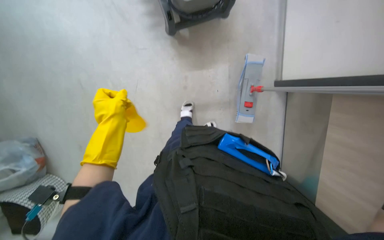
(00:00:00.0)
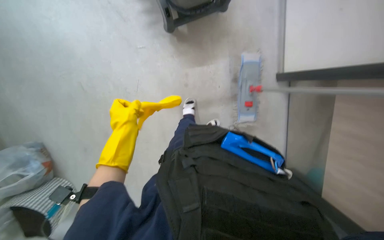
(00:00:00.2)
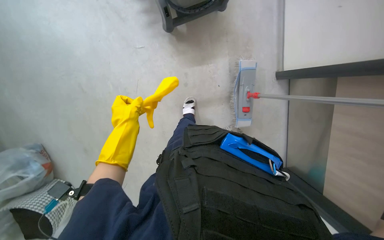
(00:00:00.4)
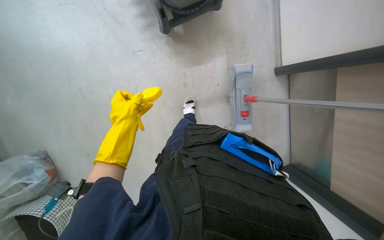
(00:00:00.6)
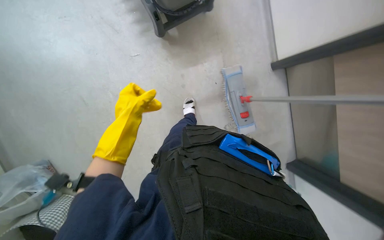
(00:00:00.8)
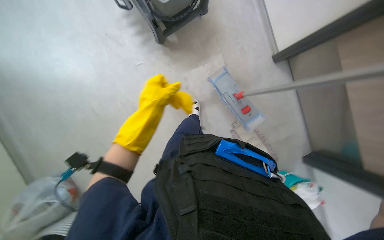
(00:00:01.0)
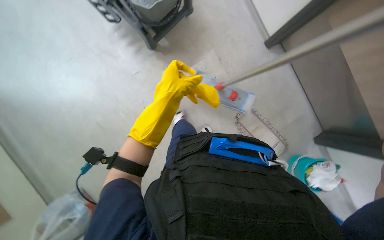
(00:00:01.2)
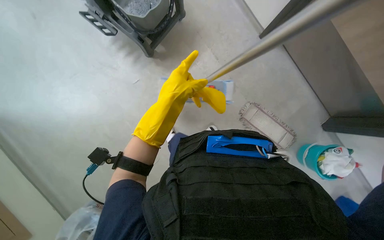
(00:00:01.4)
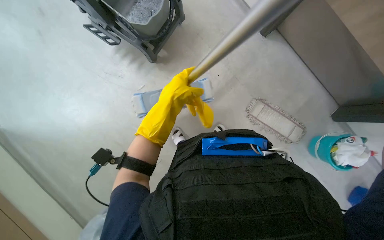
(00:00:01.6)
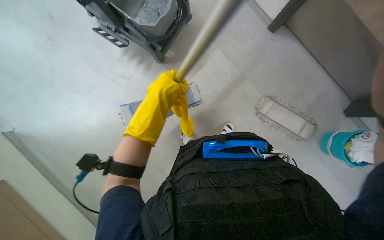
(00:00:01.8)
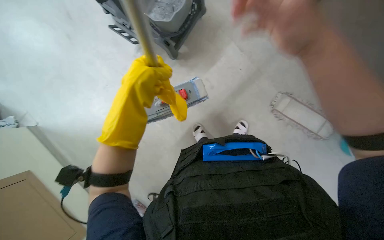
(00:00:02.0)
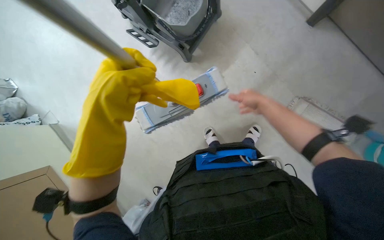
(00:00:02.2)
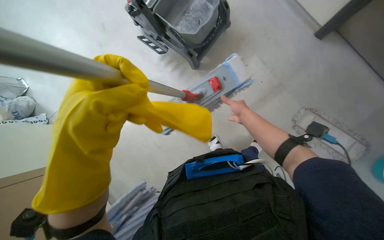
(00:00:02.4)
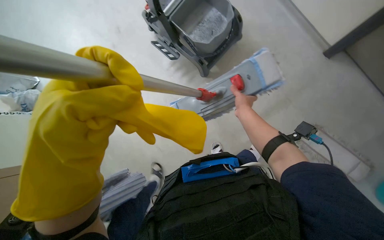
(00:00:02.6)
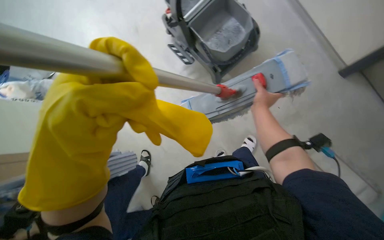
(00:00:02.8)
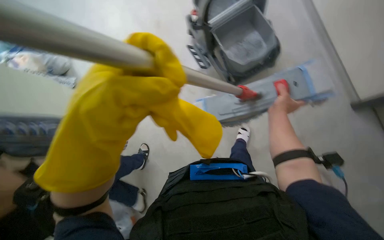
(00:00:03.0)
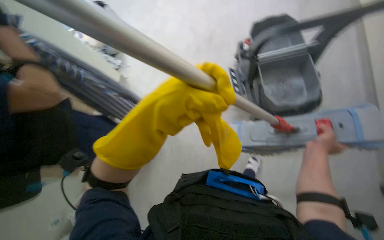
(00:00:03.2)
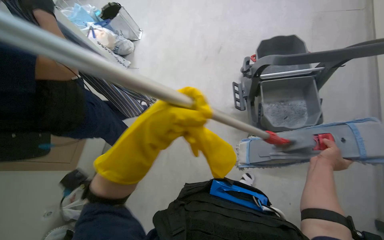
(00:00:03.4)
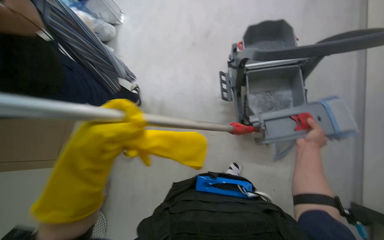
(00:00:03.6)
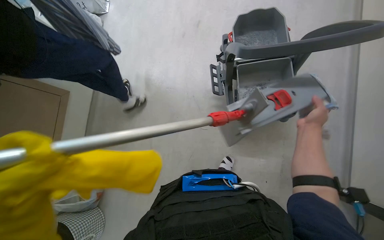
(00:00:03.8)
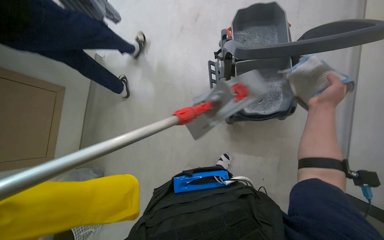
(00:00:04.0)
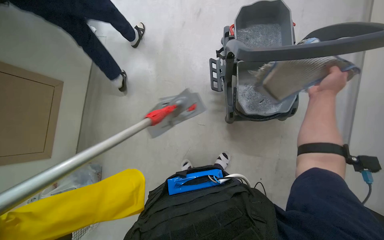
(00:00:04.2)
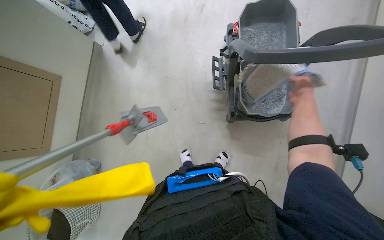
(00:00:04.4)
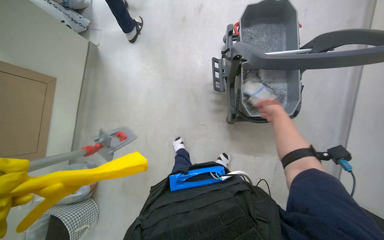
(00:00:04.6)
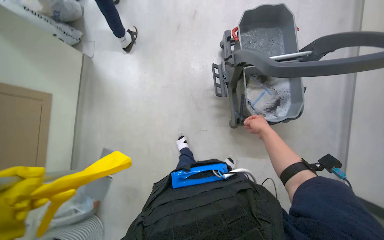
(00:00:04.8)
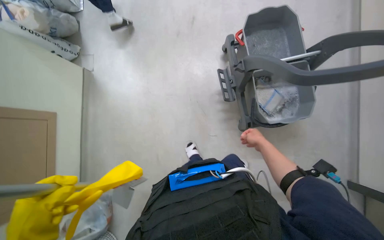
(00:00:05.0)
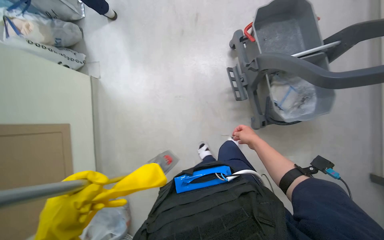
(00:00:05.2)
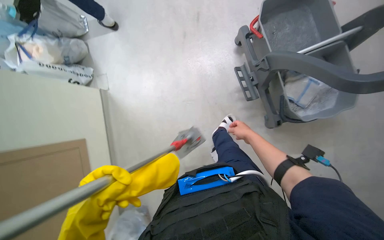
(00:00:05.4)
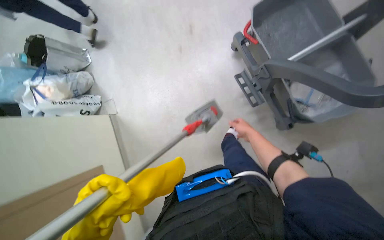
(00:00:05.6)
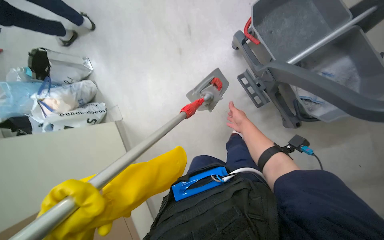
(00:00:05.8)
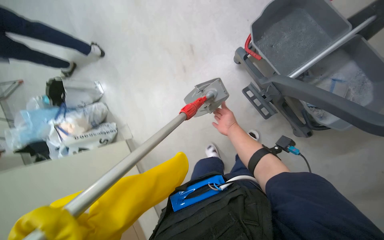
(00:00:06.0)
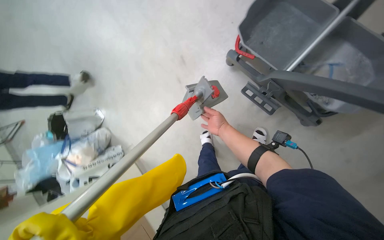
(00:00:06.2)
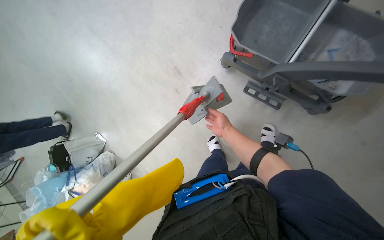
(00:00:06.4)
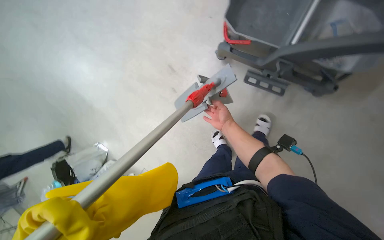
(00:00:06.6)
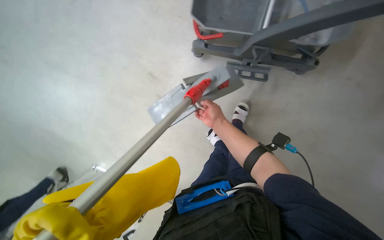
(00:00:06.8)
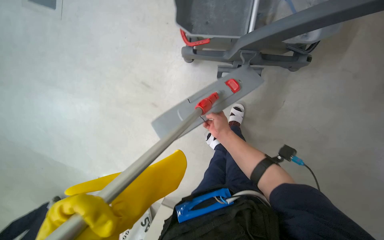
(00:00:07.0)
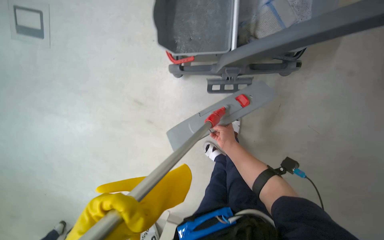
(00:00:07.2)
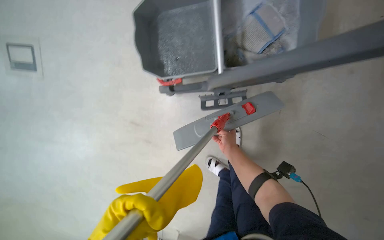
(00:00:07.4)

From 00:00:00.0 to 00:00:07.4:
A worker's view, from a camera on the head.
Job: mopping floor.
The whole recording: Mopping apartment floor. The worker mops the apartment floor with a flat mop, changing the mop head as needed.
From 00:00:00.0 to 00:00:01.4: Everything in view rotates roughly 30 degrees counterclockwise. The left hand heads to the right and up the picture, covering some 20 cm.
From 00:00:01.4 to 00:00:03.0: The head turns to the left by approximately 30 degrees.
From 00:00:03.0 to 00:00:04.4: The scene turns roughly 30 degrees clockwise in the picture.
From 00:00:04.4 to 00:00:06.0: Everything in view rotates roughly 30 degrees counterclockwise.
From 00:00:06.0 to 00:00:07.4: The camera pitches upward, by some 15 degrees. The scene rotates counterclockwise by roughly 55 degrees.

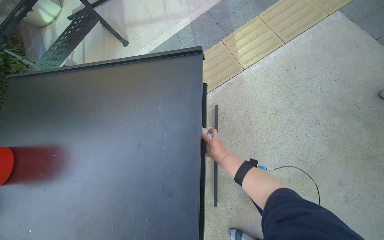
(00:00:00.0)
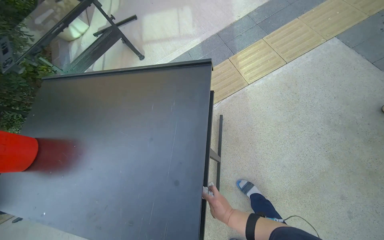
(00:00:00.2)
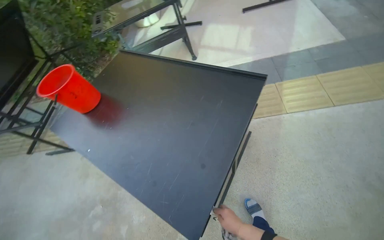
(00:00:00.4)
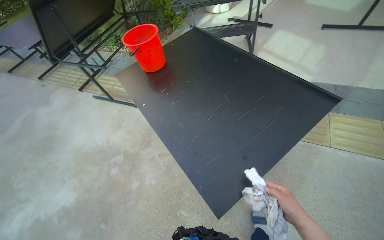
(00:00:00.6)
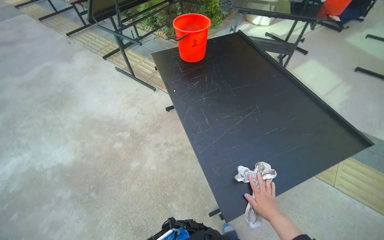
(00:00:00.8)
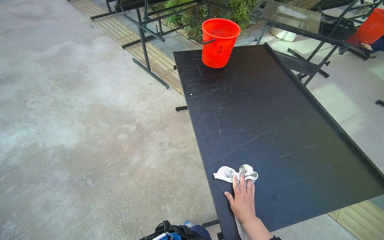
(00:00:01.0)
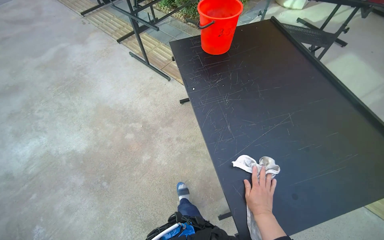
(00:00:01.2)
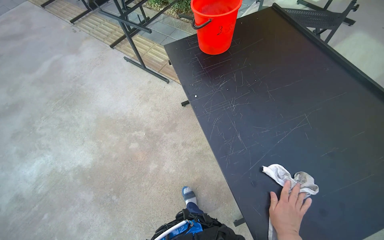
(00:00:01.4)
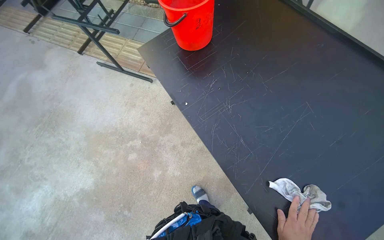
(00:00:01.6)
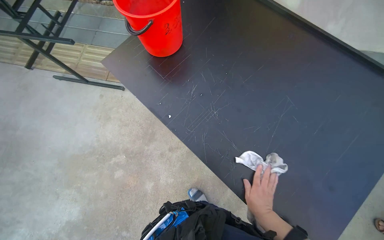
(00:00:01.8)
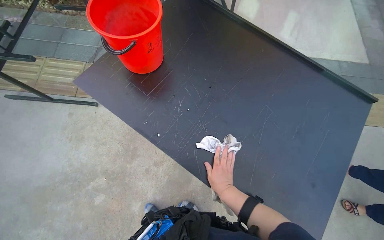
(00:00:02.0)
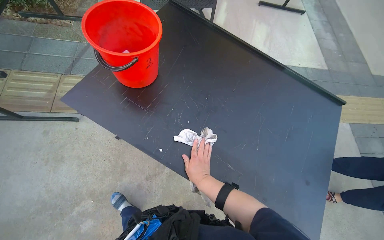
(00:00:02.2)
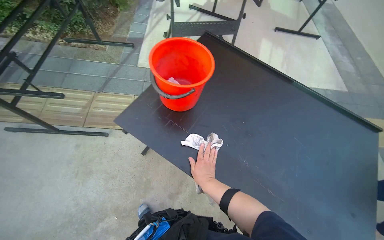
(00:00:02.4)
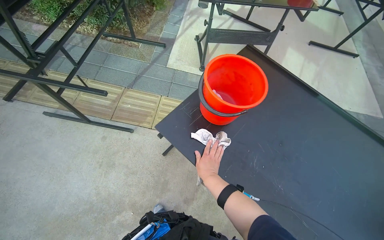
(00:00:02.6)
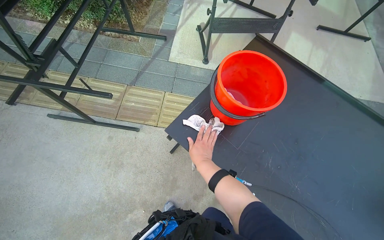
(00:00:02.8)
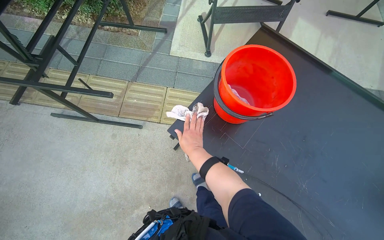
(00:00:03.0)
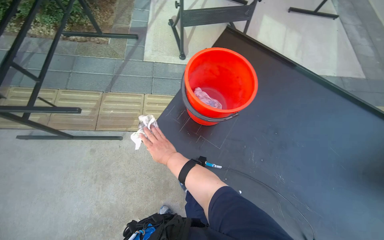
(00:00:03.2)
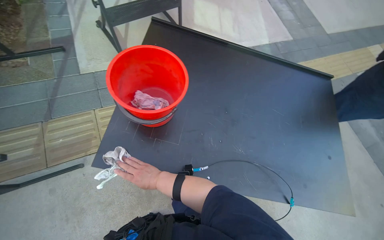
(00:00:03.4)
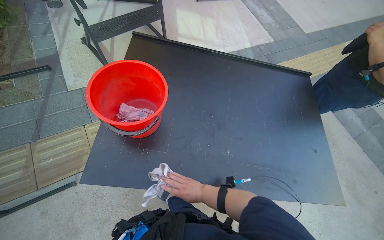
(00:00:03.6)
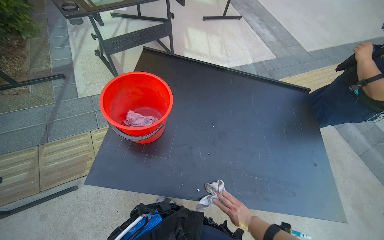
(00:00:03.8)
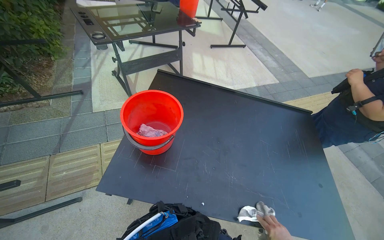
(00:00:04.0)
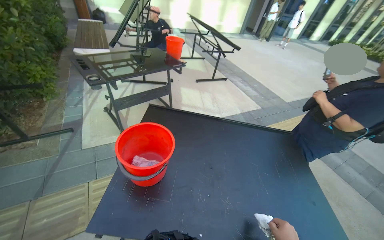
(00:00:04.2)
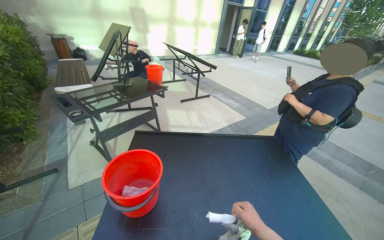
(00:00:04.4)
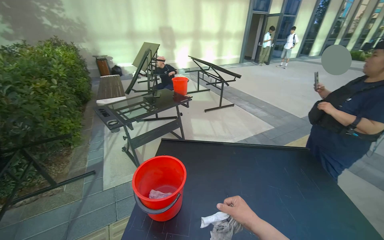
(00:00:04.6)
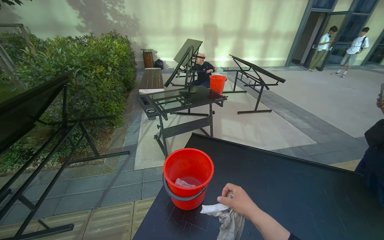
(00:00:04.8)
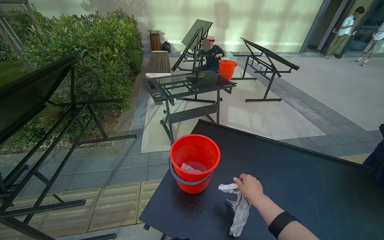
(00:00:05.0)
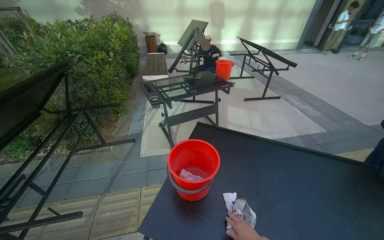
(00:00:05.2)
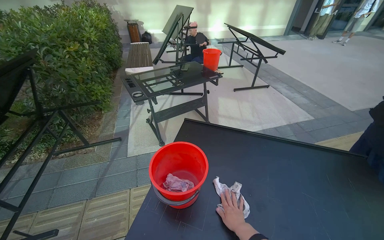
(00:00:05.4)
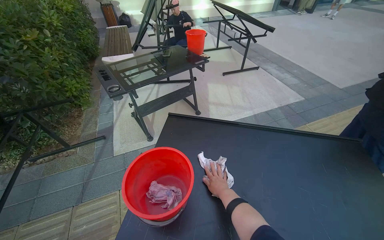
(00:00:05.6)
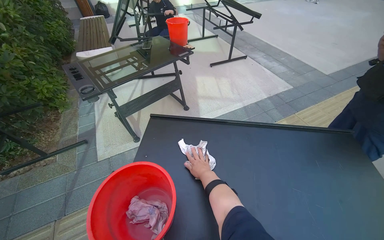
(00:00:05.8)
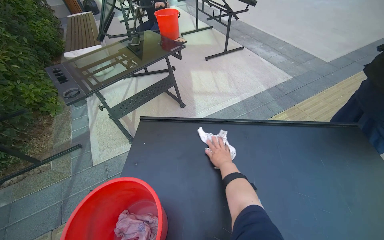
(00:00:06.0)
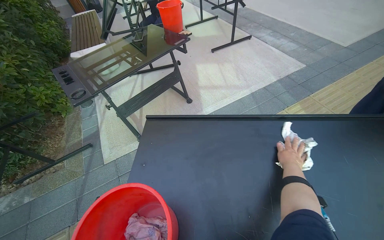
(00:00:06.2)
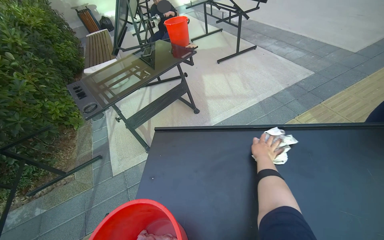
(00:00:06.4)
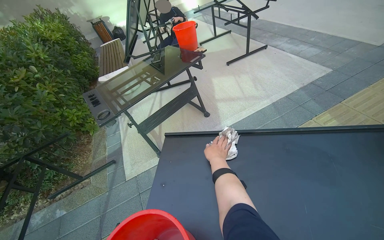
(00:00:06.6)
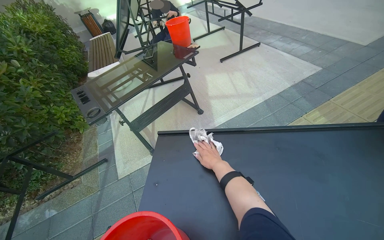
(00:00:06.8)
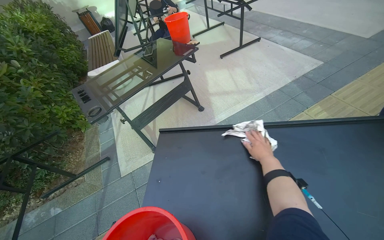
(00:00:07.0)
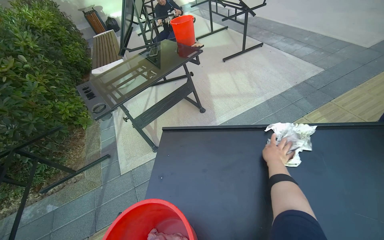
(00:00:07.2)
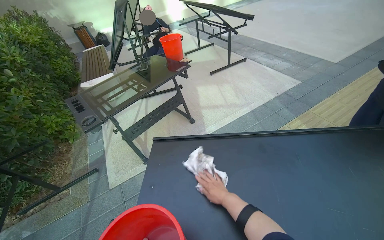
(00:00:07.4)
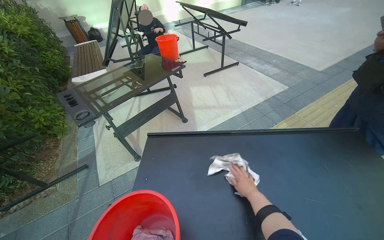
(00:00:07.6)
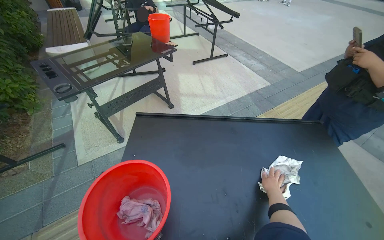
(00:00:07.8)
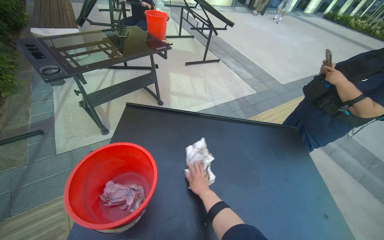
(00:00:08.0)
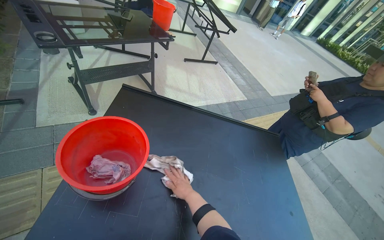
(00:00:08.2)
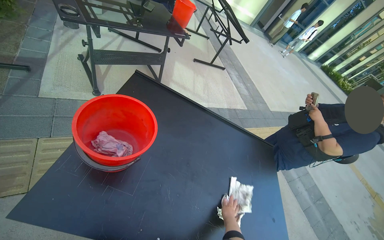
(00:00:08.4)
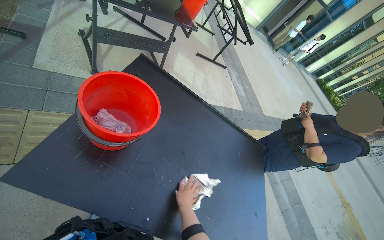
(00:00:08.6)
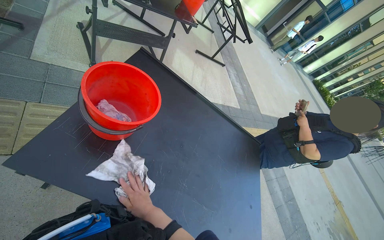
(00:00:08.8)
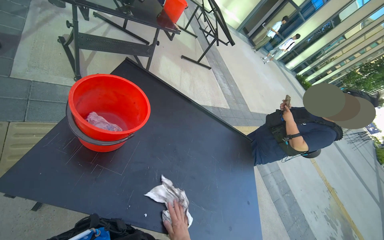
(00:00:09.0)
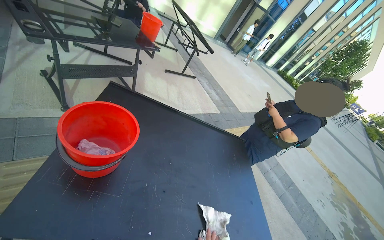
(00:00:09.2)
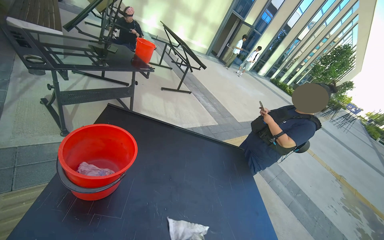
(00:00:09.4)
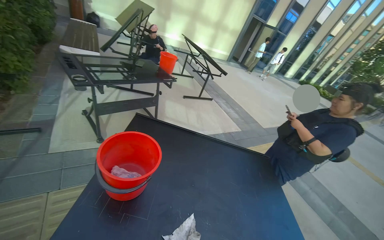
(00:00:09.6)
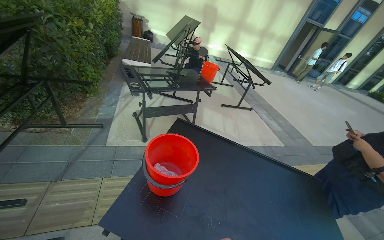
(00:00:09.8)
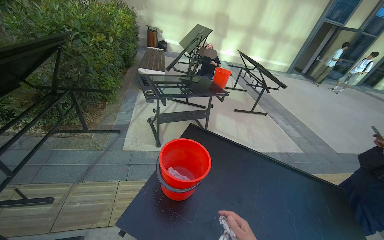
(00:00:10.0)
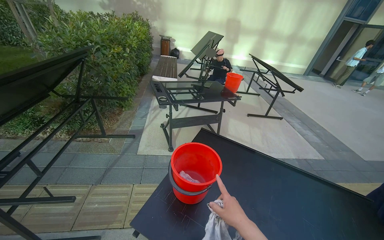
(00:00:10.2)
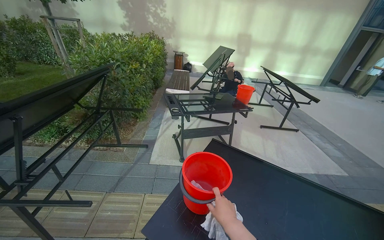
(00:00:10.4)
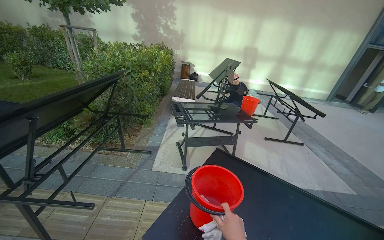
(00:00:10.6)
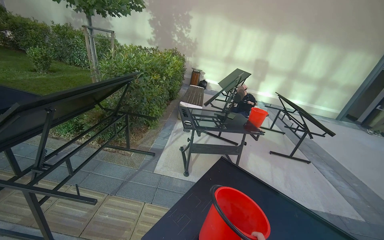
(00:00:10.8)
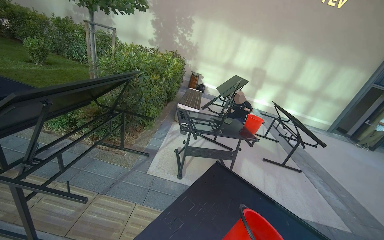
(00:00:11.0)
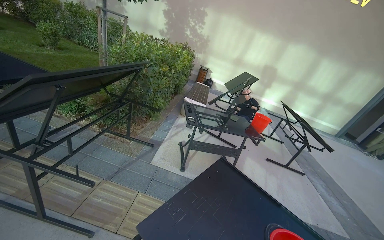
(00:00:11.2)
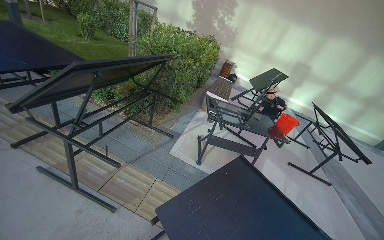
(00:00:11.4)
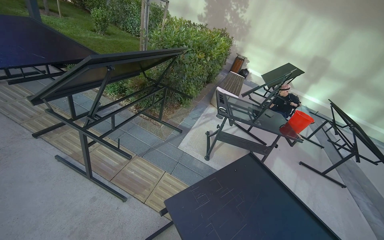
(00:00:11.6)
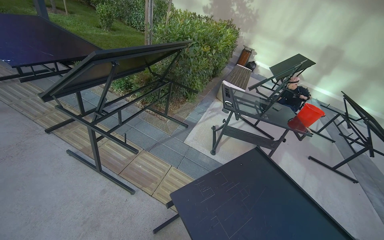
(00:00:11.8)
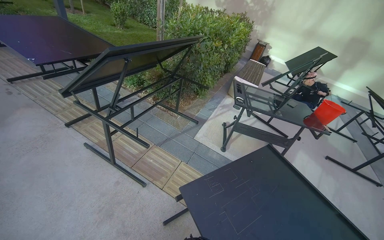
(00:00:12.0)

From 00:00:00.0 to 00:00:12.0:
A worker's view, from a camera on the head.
Job: wiping surfaces.
The whole recording: Cleaning tables. The worker wipes the surfaces and frames of multiple tables with a cloth.
From 00:00:00.0 to 00:00:01.6: The camera travels about 70 cm. The head rotates approximately 55 degrees to the left.
From 00:00:01.6 to 00:00:03.0: The camera travels roughly 60 cm. The wearer's head swings about 20 degrees to the right.
From 00:00:03.0 to 00:00:04.4: The wearer looks approximately 45 degrees further to the right. The view tips upward by about 30 degrees.
From 00:00:04.4 to 00:00:06.0: The wearer moves approximately 40 cm. The wearer looks roughly 15 degrees further downward.
From 00:00:06.0 to 00:00:07.6: The right hand moves left and right over approximately 25 cm, changing direction 4 times.
From 00:00:07.6 to 00:00:09.0: The camera sweeps to the right, by approximately 25 degrees. The scene turns roughly 30 degrees clockwise in the picture.
From 00:00:09.0 to 00:00:10.4: The camera sweeps to the left, by approximately 35 degrees. The wearer looks about 25 degrees further upward.
From 00:00:10.4 to 00:00:12.0: The head turns to the left by some 30 degrees.
